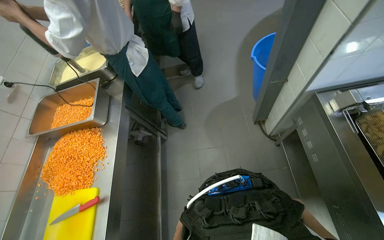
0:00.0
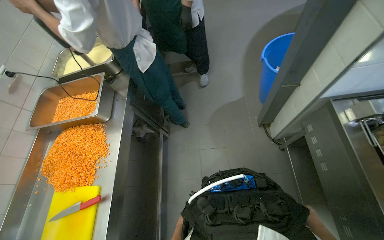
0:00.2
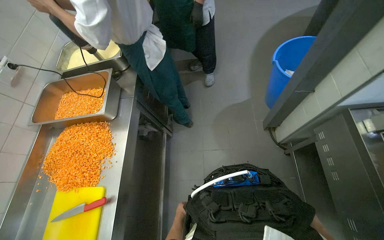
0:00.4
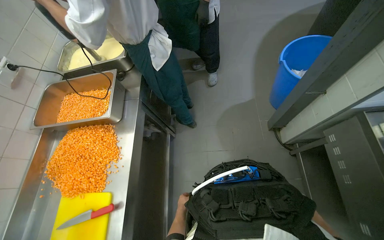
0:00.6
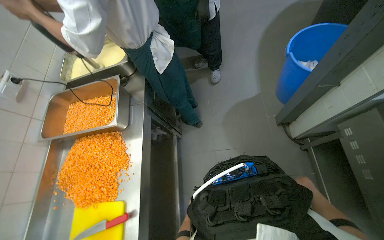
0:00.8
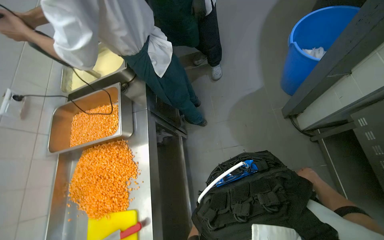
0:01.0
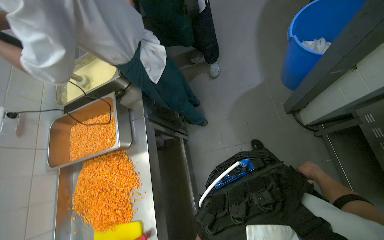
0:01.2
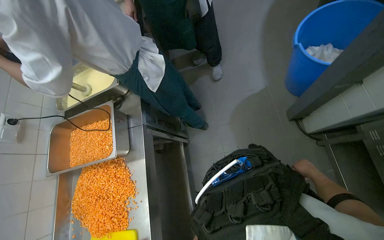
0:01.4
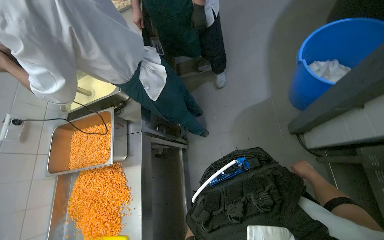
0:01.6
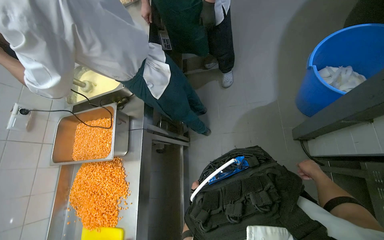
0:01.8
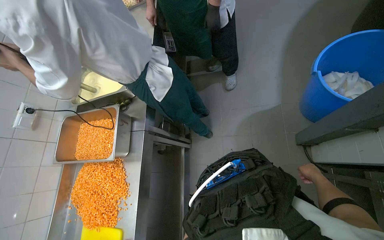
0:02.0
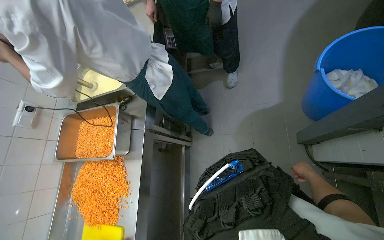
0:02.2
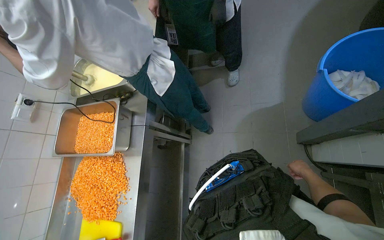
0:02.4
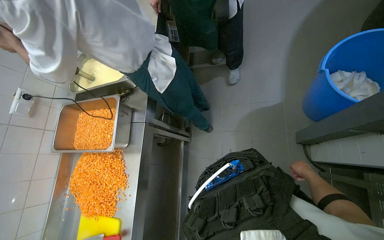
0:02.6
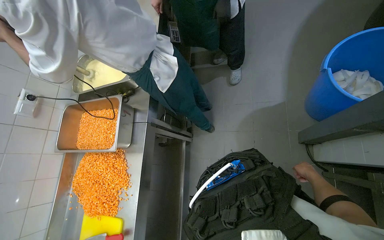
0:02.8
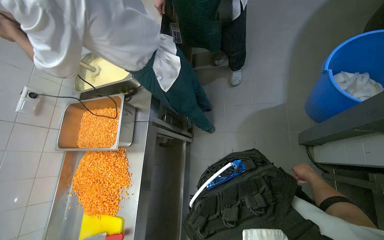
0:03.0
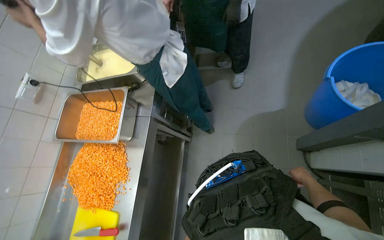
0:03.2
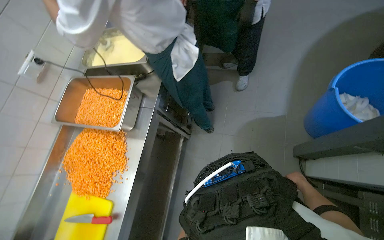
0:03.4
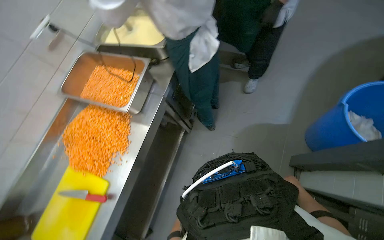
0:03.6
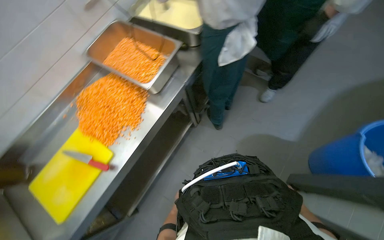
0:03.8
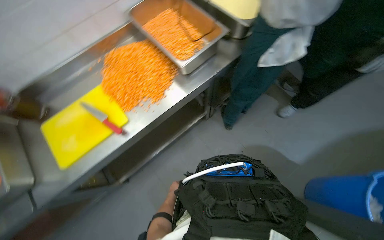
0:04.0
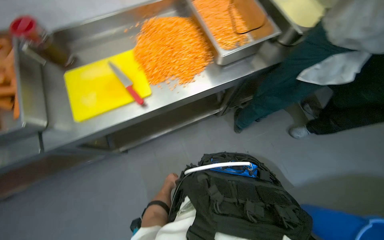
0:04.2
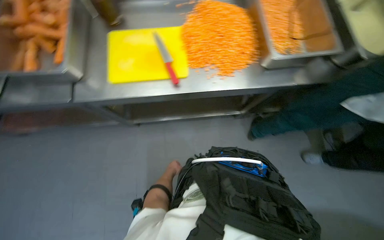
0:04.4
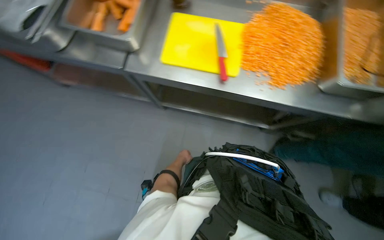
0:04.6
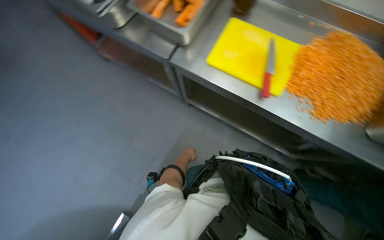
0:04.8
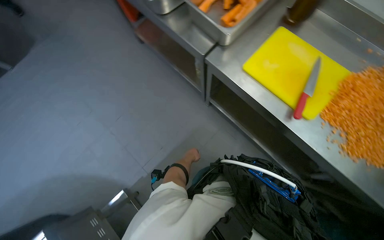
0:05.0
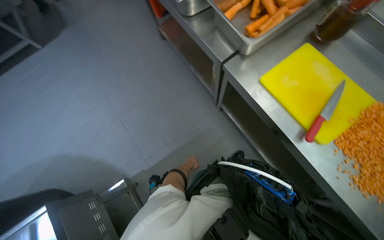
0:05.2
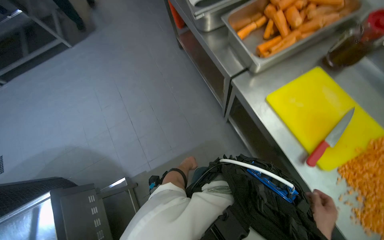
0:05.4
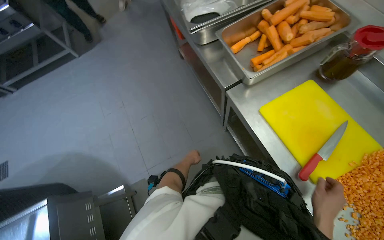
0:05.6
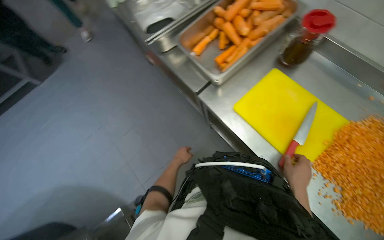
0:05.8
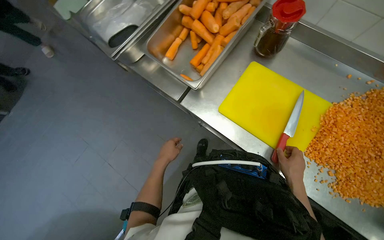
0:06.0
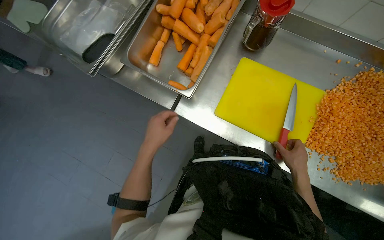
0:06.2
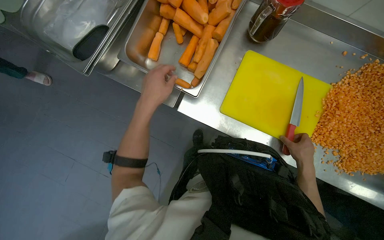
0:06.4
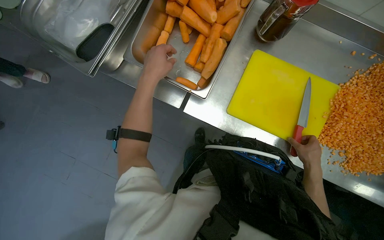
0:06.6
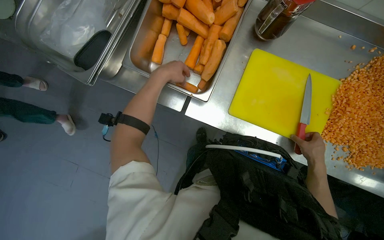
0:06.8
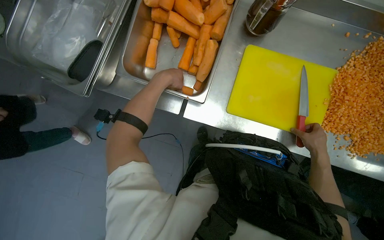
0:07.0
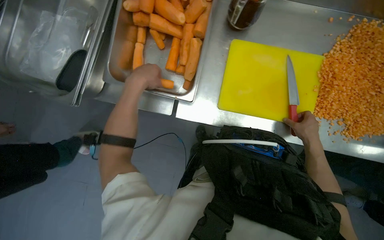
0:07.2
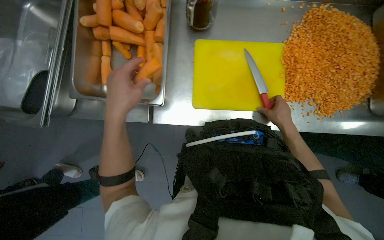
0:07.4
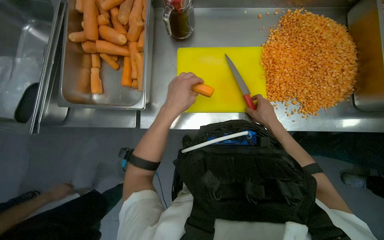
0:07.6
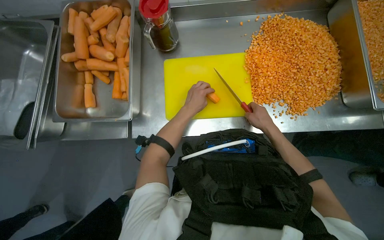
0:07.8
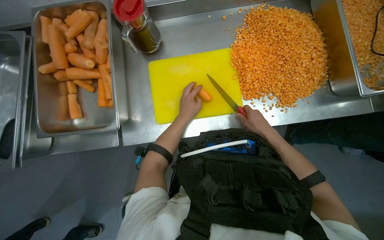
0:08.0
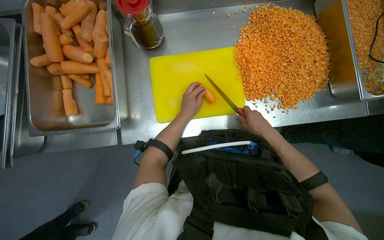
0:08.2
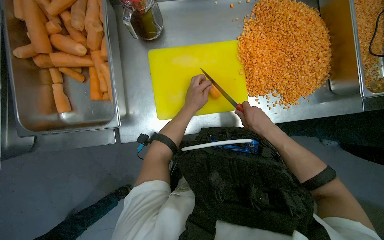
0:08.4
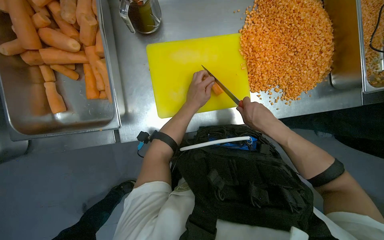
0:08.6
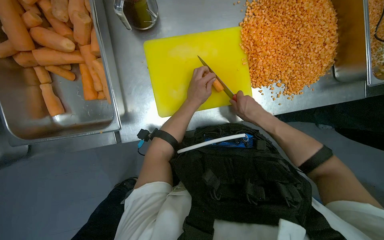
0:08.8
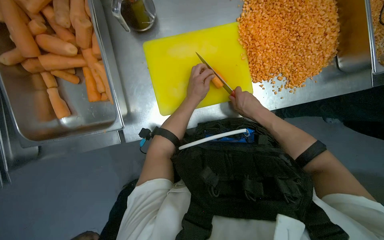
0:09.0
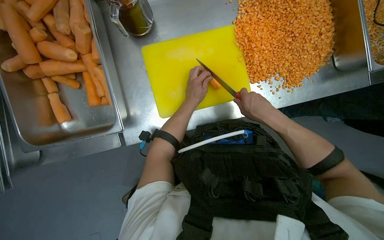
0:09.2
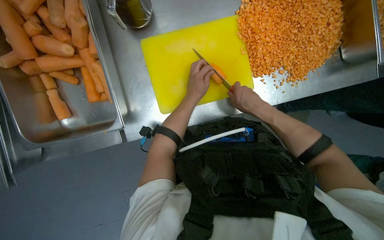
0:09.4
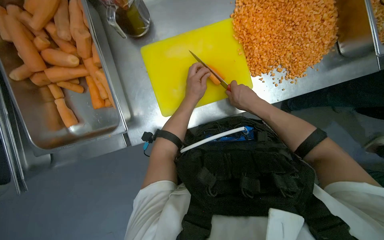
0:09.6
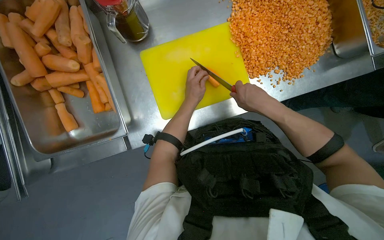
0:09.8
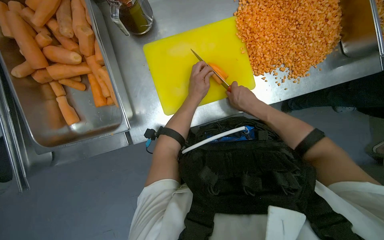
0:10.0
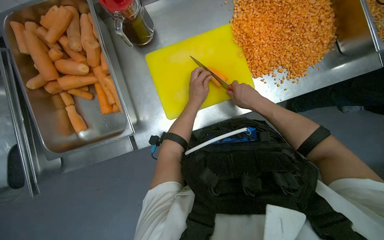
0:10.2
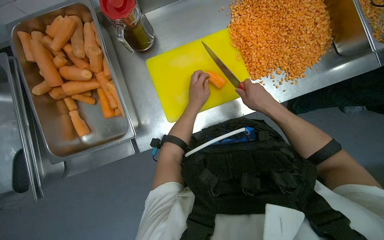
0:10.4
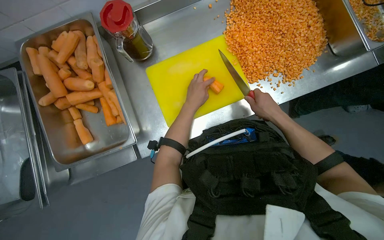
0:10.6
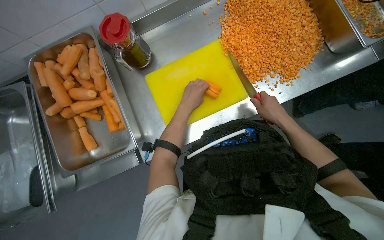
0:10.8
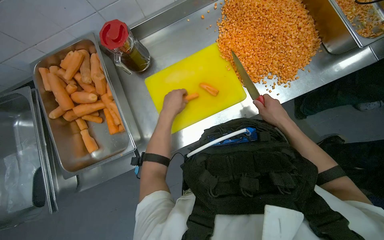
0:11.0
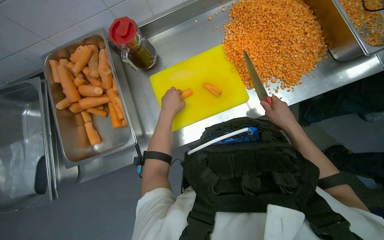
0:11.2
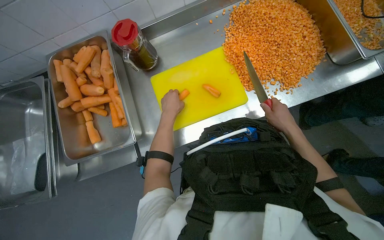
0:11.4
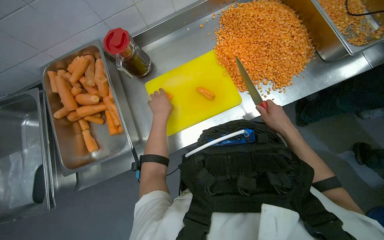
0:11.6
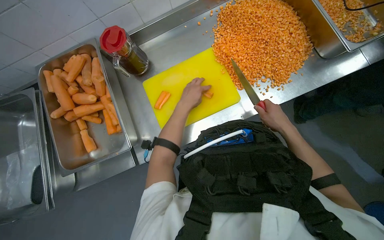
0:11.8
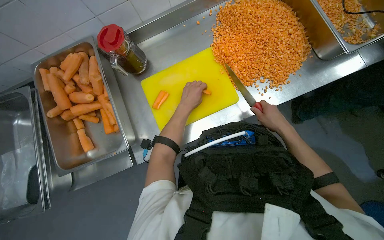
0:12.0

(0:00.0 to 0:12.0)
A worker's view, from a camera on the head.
Job: preparing food.
The whole recording: Dicing carrots on cutting board. The worker dices carrots on a yellow cutting board and scrapes them into a metal tray.
0:03.0 - 0:04.4: The camera is carried some 50 cm. The view tips downward by approximately 10 degrees. Everything in view rotates approximately 85 degrees clockwise.
0:04.4 - 0:06.0: The head rotates about 45 degrees to the left.
0:06.0 - 0:07.6: The scene turns roughly 35 degrees counterclockwise in the picture. The left hand goes some 35 cm up the picture, nearer to the camera and to the right.
0:07.6 - 0:09.0: The left hand shifts approximately 30 cm farther from the camera and to the right.
0:09.0 - 0:10.4: The right hand travels nearer to the camera by roughly 10 cm.

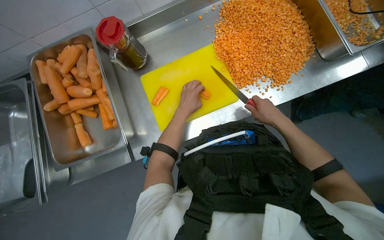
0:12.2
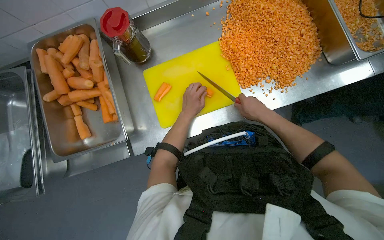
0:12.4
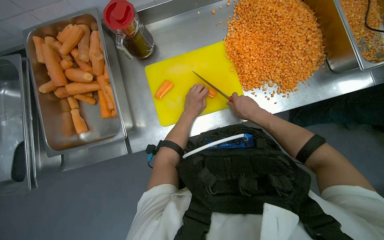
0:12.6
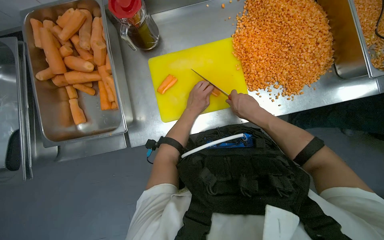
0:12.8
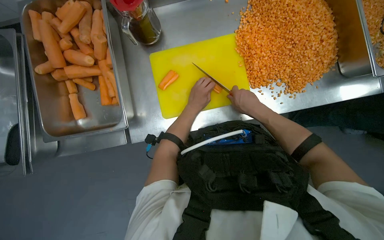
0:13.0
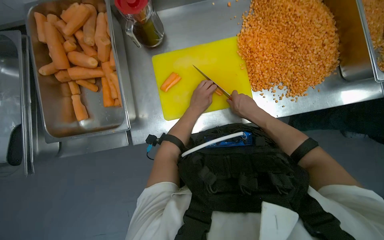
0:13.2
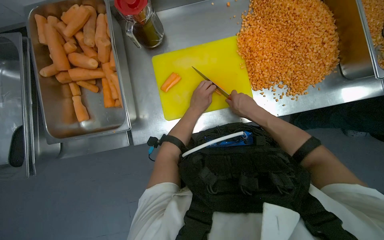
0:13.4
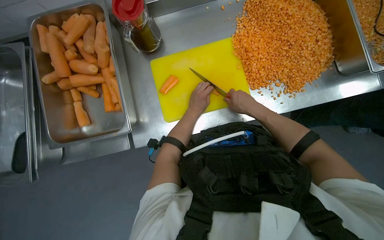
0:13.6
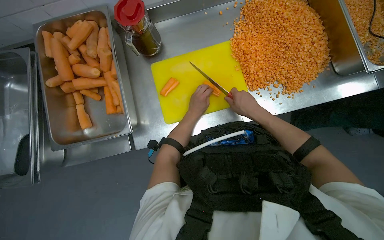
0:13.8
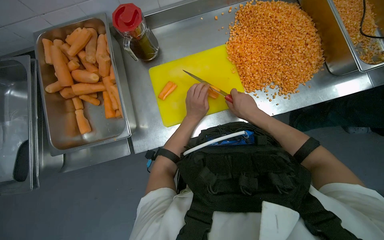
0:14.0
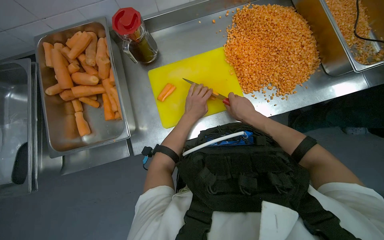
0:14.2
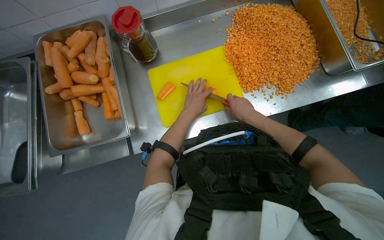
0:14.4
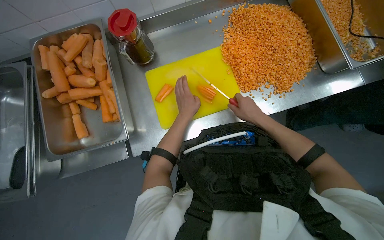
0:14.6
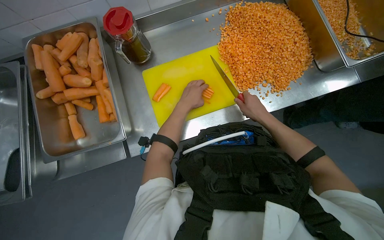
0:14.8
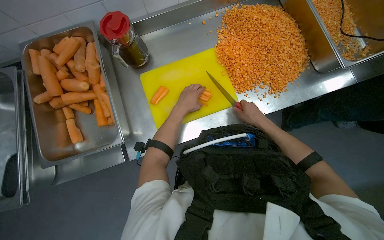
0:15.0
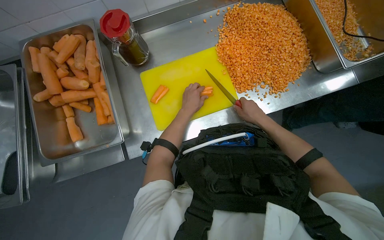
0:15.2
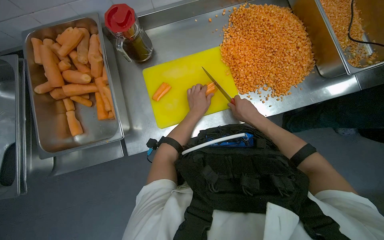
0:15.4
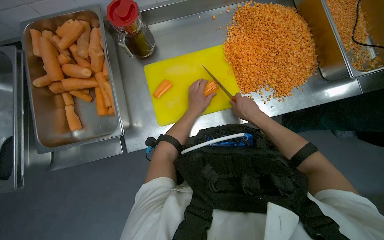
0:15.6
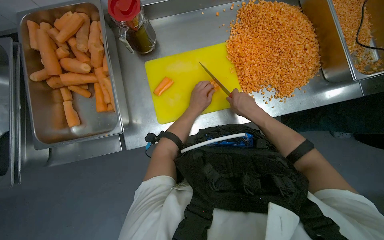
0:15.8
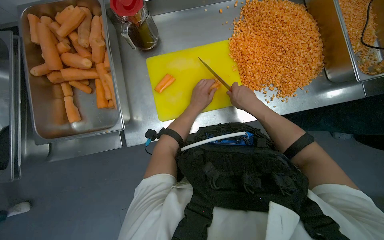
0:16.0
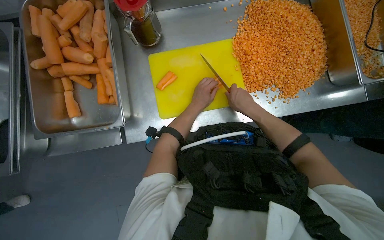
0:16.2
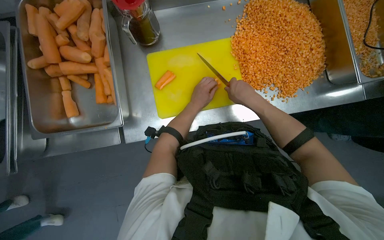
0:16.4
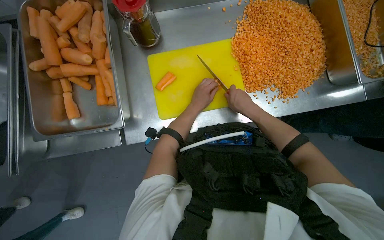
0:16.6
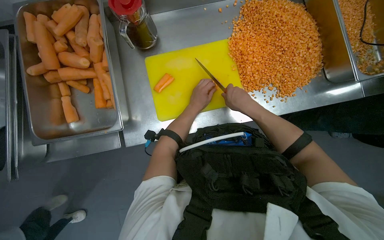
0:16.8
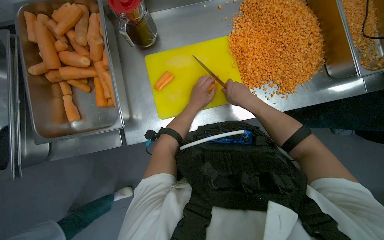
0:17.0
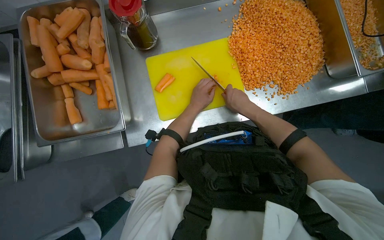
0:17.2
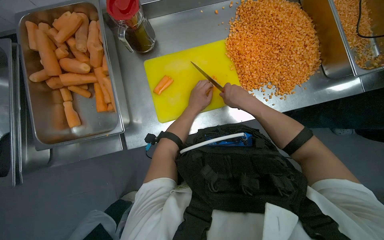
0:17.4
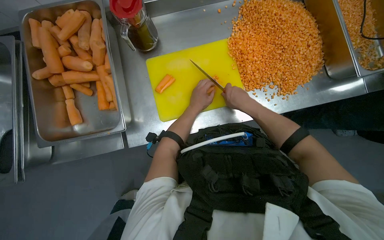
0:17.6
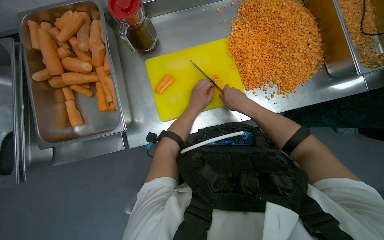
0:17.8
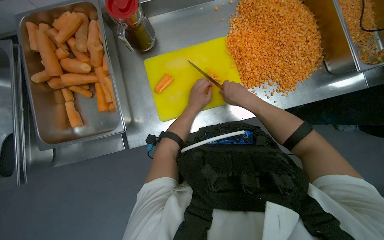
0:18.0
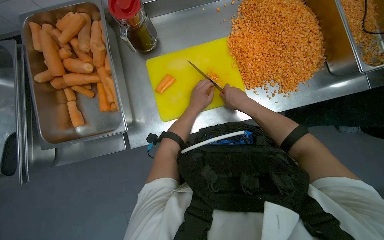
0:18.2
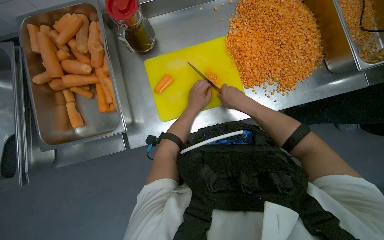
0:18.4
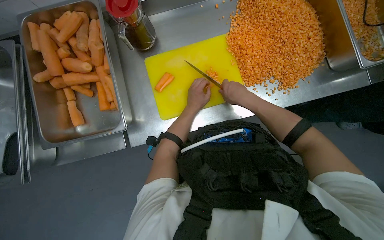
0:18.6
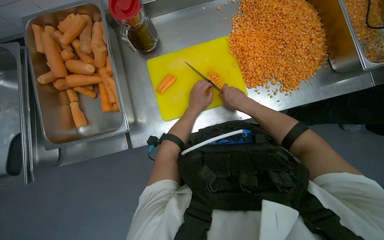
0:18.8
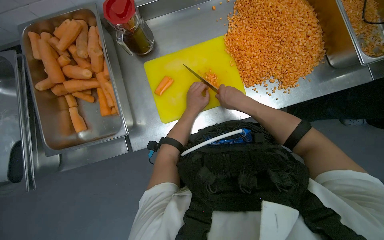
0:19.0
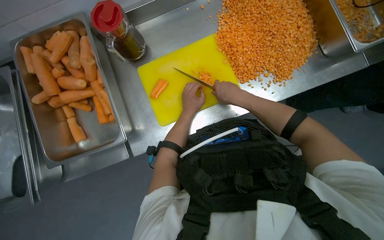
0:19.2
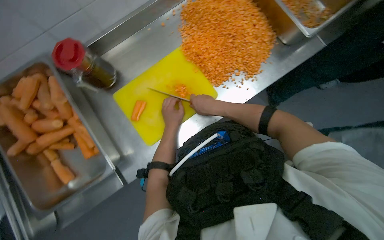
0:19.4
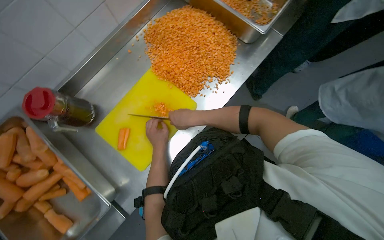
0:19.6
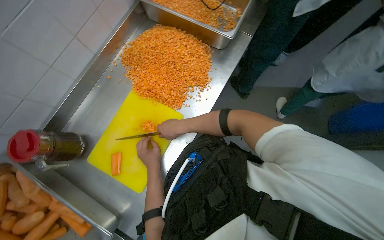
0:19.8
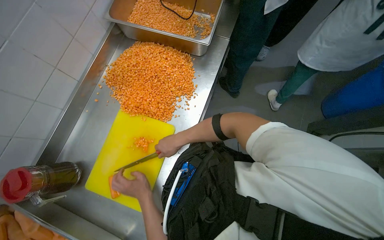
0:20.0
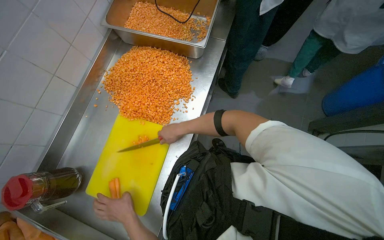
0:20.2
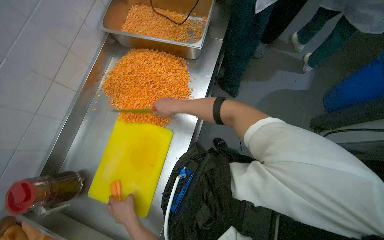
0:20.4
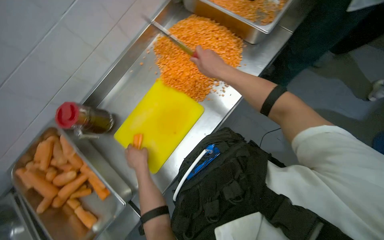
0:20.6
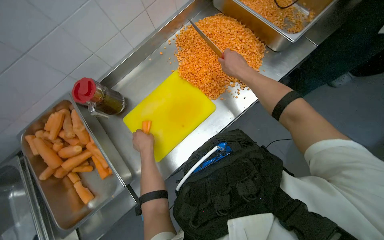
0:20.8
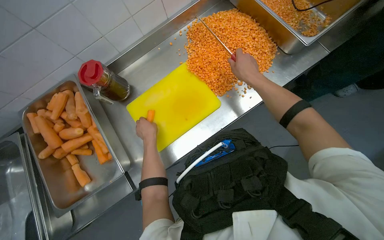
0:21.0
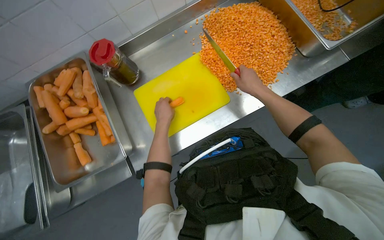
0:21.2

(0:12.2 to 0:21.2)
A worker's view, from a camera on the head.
Job: preparing food.
The whole recording: Dicing carrots on cutting board. The worker dices carrots on a yellow cutting board and scrapes them into a metal tray.
0:12.2 - 0:13.8: The right hand goes about 10 cm to the left.
0:13.8 - 0:15.2: The right hand shifts some 10 cm to the right, while the left hand moves roughly 10 cm farther from the camera and comes back.
0:15.2 - 0:16.6: The right hand shifts roughly 10 cm to the left.
0:16.6 - 0:18.2: The hands make small movements and keep their place.
0:18.2 - 0:19.8: Everything in view rotates roughly 45 degrees counterclockwise.
0:19.8 - 0:21.2: Everything in view rotates about 30 degrees clockwise.
